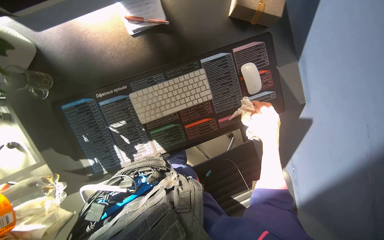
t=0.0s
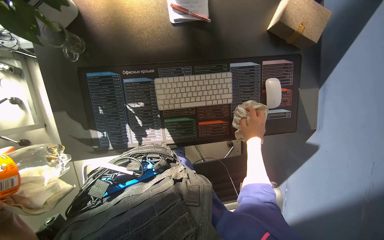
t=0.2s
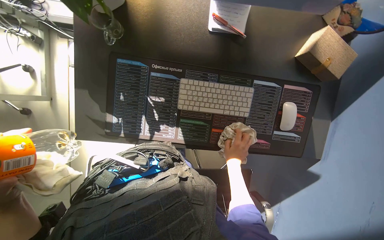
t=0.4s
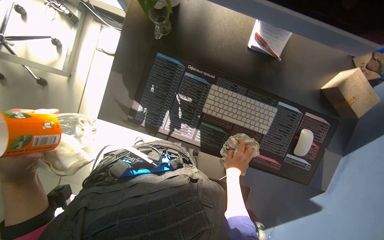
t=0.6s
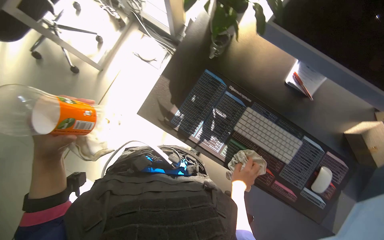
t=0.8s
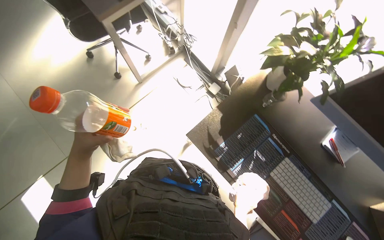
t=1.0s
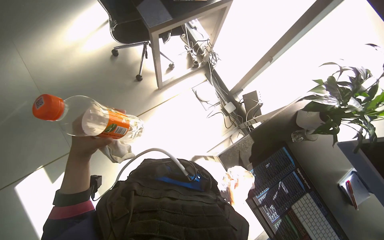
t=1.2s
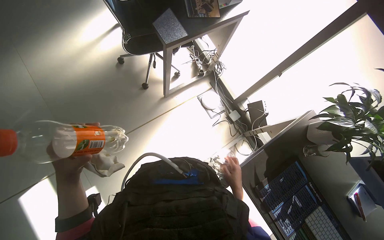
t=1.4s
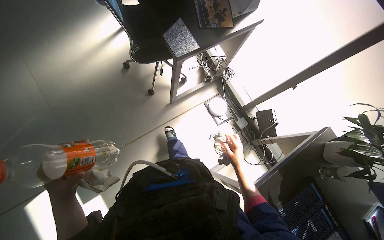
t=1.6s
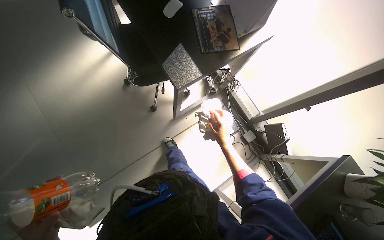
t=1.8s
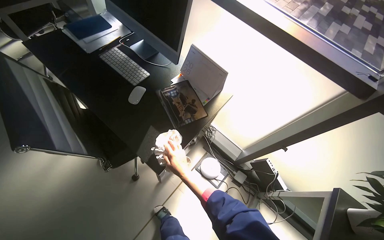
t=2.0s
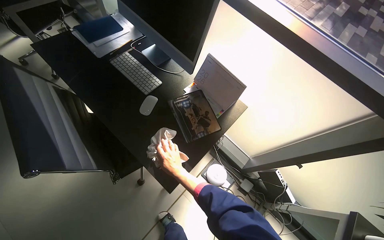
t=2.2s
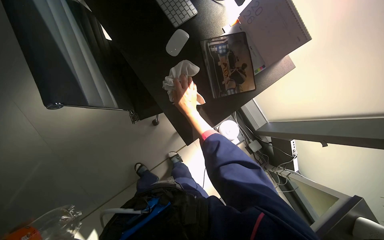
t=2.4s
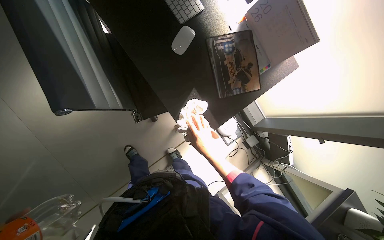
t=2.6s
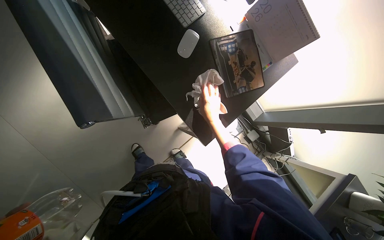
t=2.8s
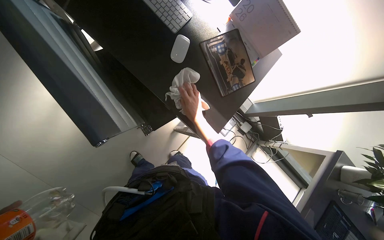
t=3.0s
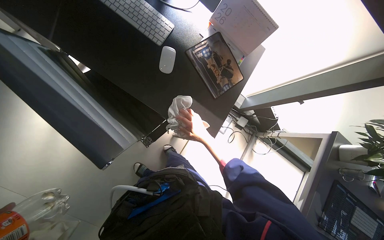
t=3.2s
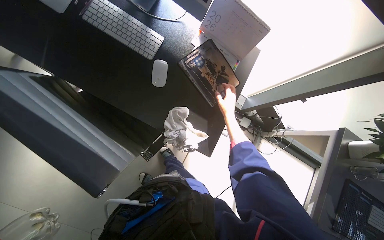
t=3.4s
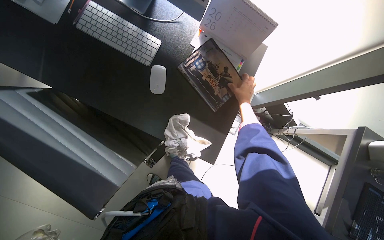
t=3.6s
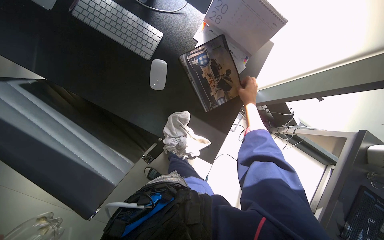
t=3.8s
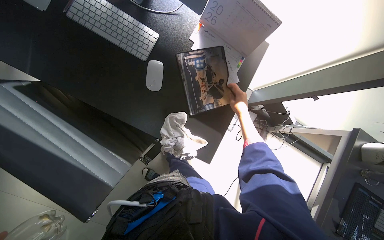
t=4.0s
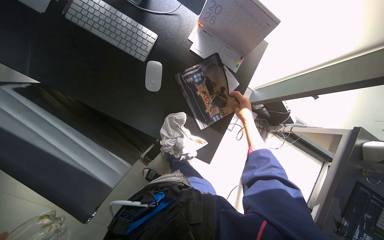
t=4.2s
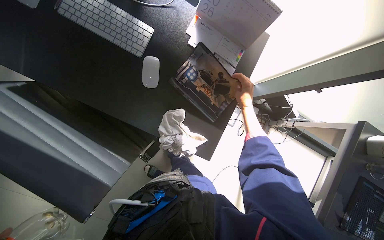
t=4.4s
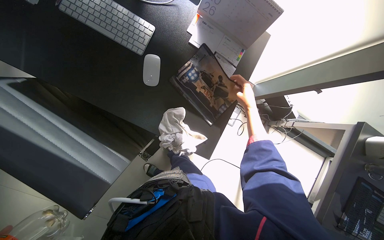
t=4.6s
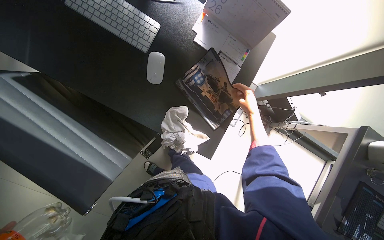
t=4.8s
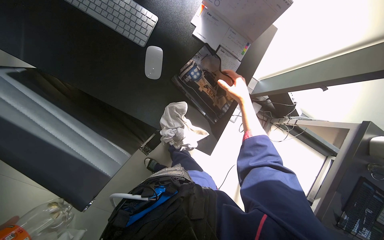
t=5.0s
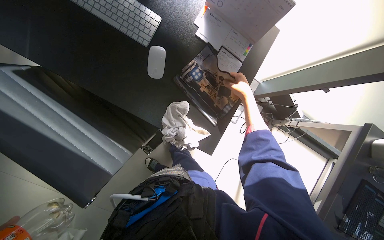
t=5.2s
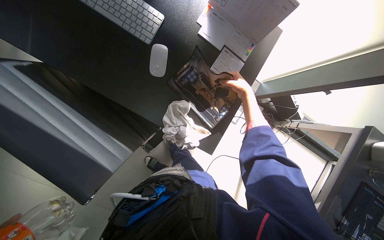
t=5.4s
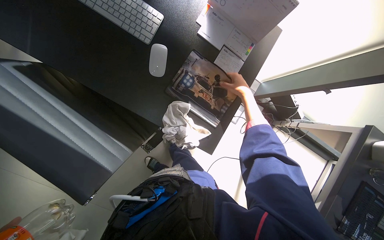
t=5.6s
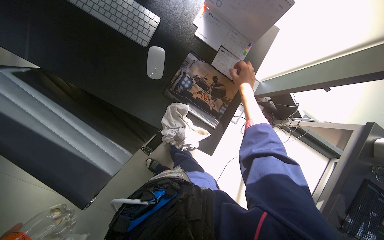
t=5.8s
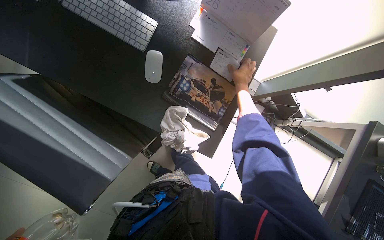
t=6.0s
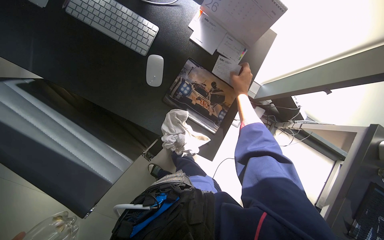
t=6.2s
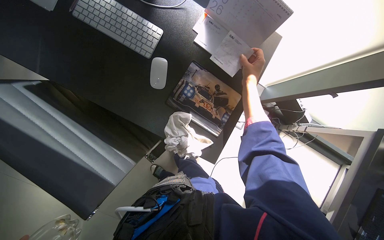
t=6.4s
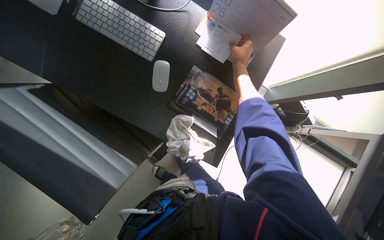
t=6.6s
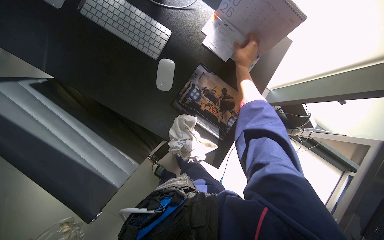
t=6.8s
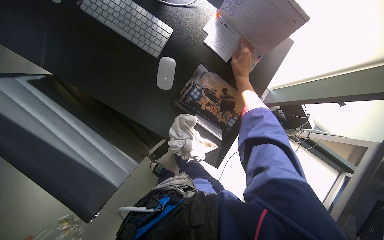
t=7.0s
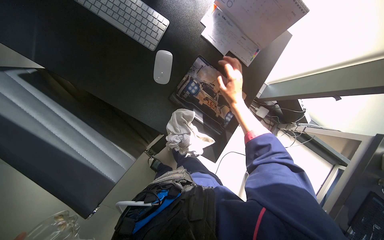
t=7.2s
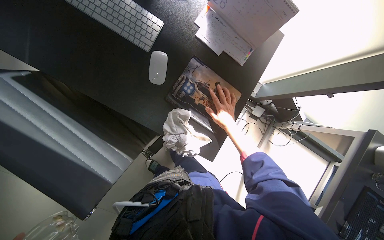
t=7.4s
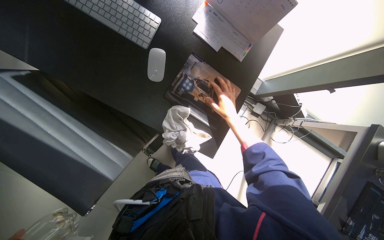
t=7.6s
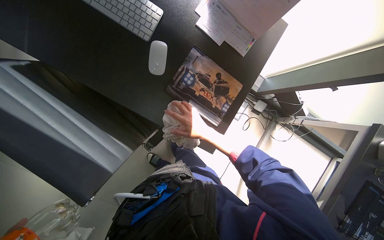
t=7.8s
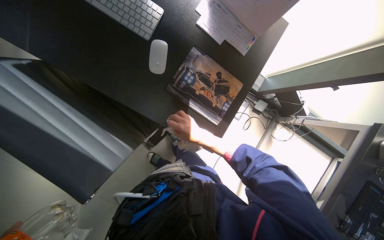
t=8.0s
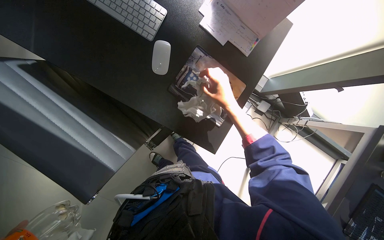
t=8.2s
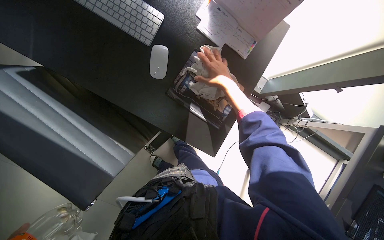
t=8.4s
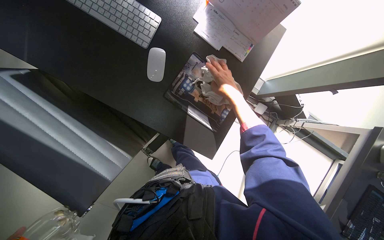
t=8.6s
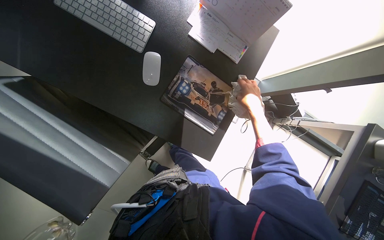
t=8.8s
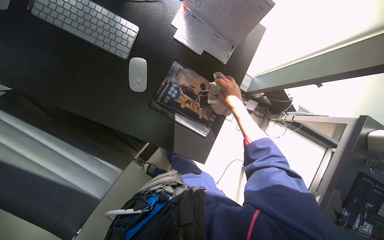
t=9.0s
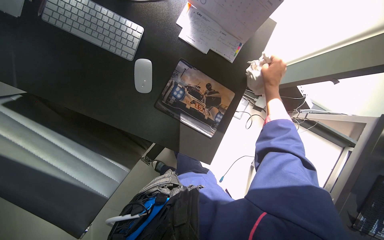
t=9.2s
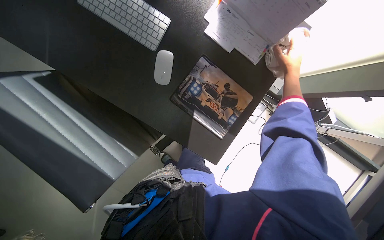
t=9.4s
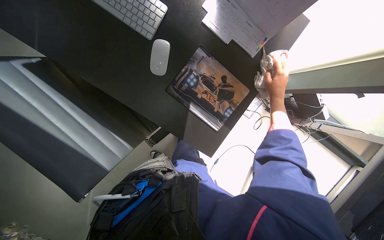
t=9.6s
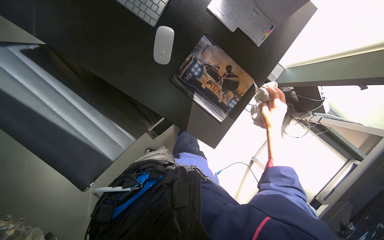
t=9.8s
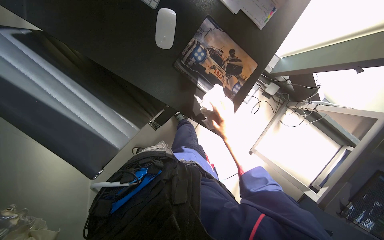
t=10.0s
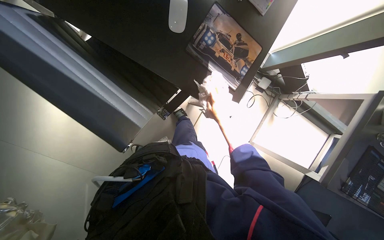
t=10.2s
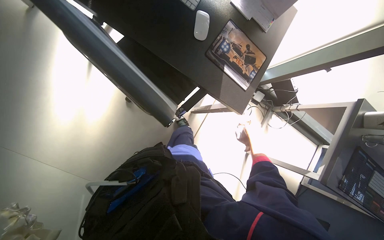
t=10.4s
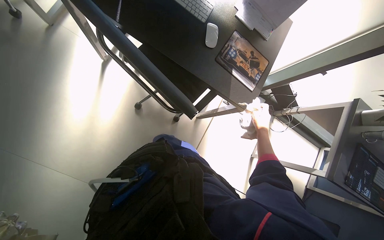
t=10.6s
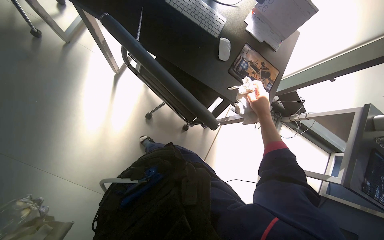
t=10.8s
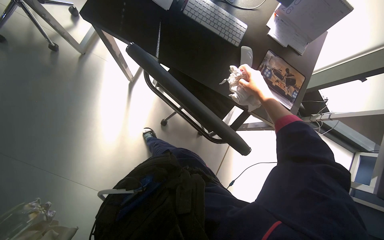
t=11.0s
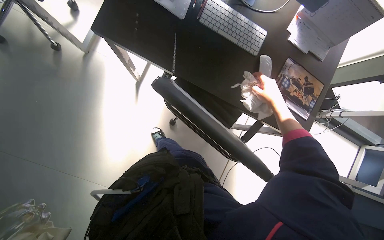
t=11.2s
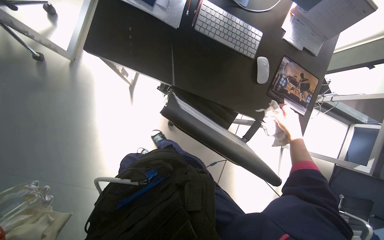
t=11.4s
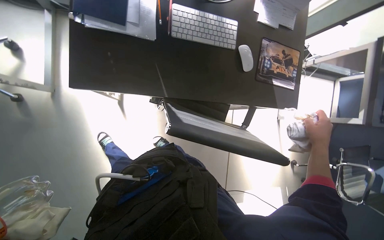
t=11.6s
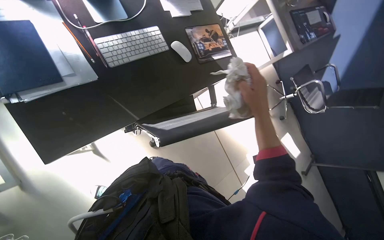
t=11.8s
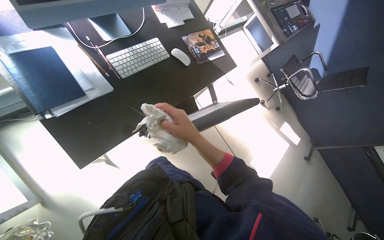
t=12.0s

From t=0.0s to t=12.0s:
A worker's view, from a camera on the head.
Job: wiping surfaces.
The whole recording: Wiping office desk. The worker wipes the surface of an office desk, moving a keyboard, mouse, and other items.
From t=0.0s to t=1.6s: The head travels about 1 m. The view tips upward by roughly 25 degrees. The scene turns some 80 degrees clockwise in the picture.
From t=1.6s to t=3.0s: The camera travels approximately 60 cm. The camera pitches downward, by about 15 degrees.
From t=3.0s to t=4.4s: The right hand travels to the right by roughly 20 cm.
From t=6.0s to t=7.6s: The right hand is displaced down the picture by roughly 10 cm.
From t=7.6s to t=9.0s: The right hand moves up and down the picture over some 20 cm, changing direction 2 times.
From t=9.0s to t=10.4s: The right hand heads down the picture, covering some 35 cm.
From t=10.4s to t=12.0s: The head travels some 60 cm. The scene rotates counterclockwise by about 65 degrees.

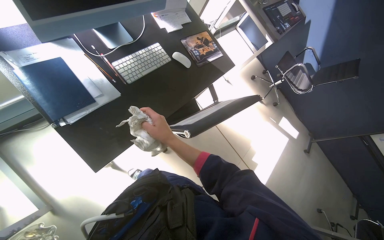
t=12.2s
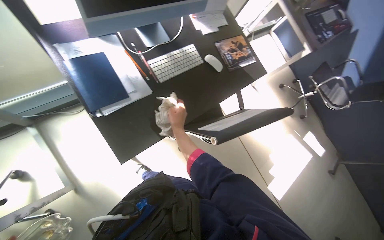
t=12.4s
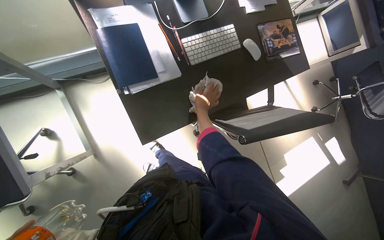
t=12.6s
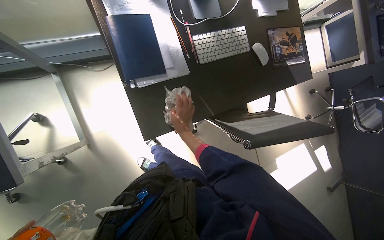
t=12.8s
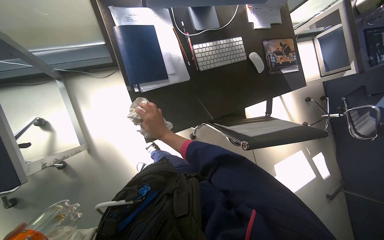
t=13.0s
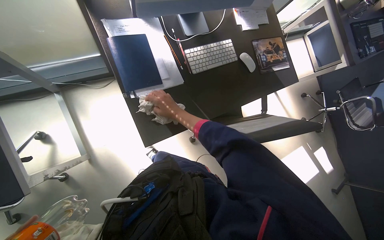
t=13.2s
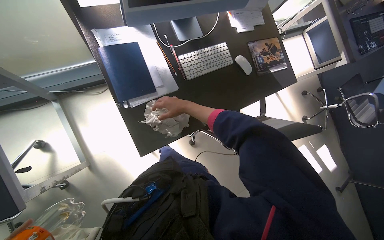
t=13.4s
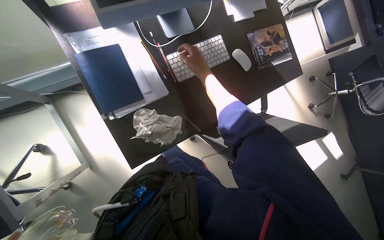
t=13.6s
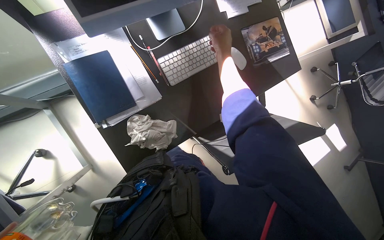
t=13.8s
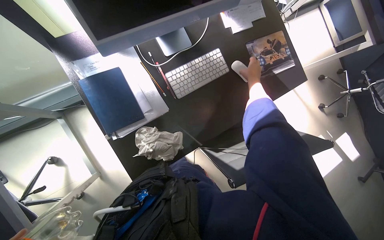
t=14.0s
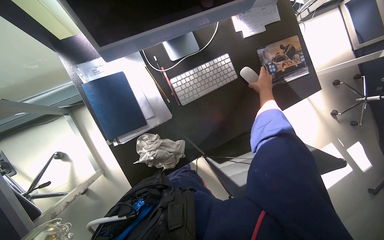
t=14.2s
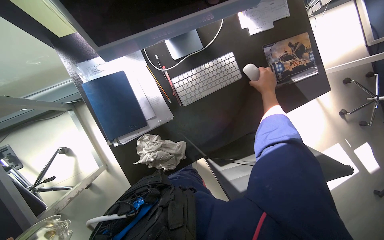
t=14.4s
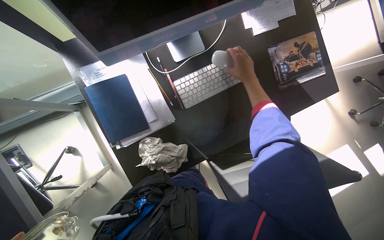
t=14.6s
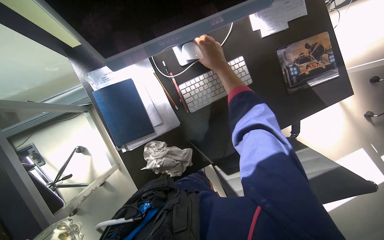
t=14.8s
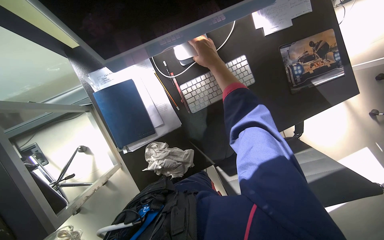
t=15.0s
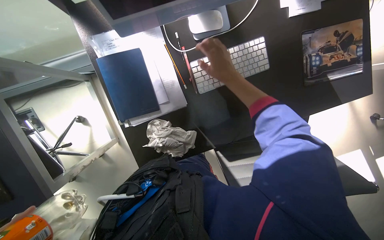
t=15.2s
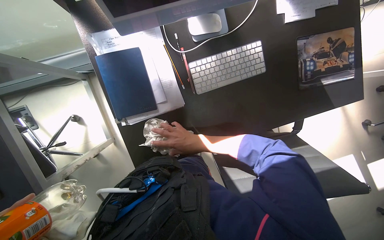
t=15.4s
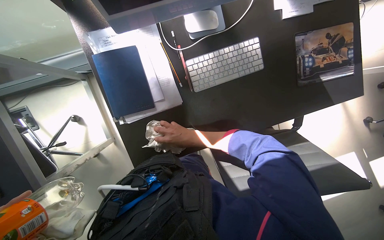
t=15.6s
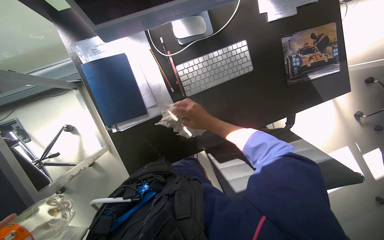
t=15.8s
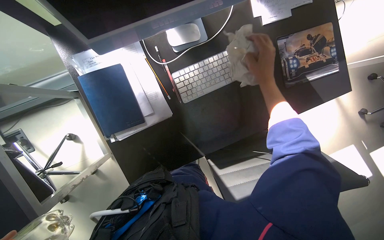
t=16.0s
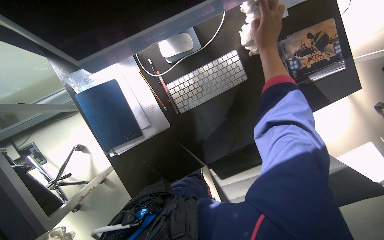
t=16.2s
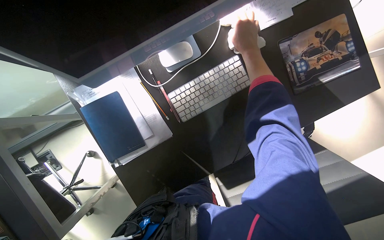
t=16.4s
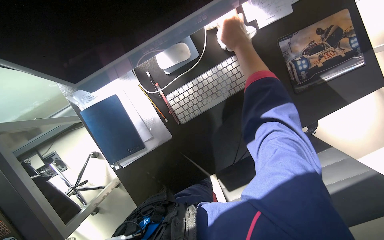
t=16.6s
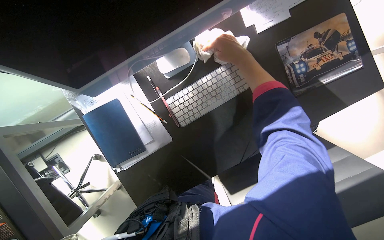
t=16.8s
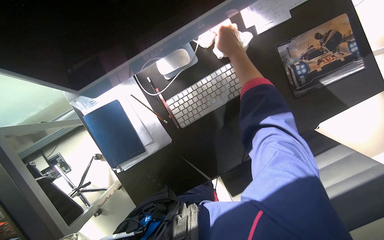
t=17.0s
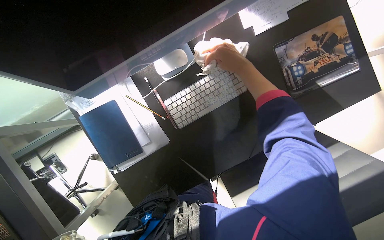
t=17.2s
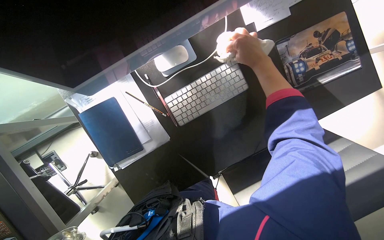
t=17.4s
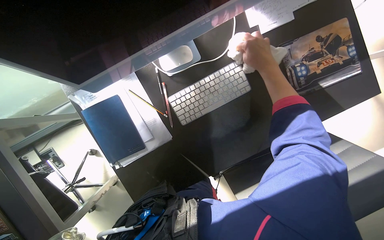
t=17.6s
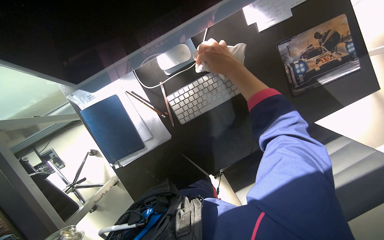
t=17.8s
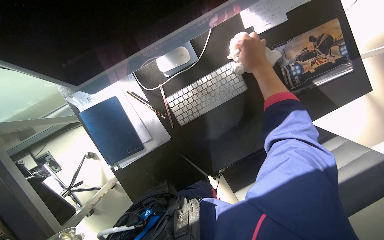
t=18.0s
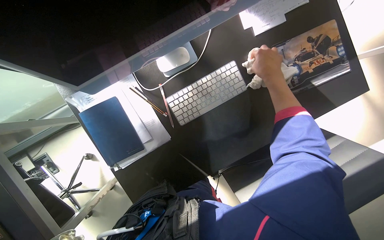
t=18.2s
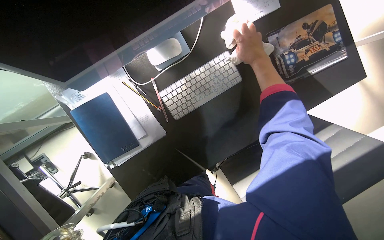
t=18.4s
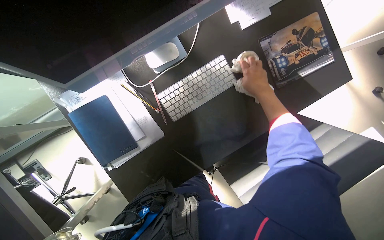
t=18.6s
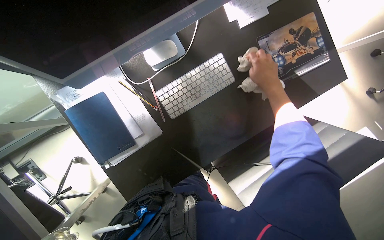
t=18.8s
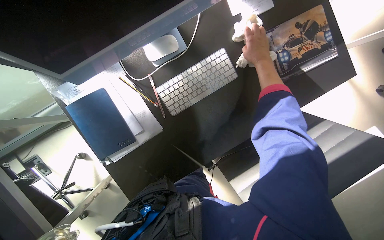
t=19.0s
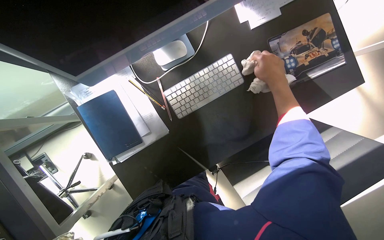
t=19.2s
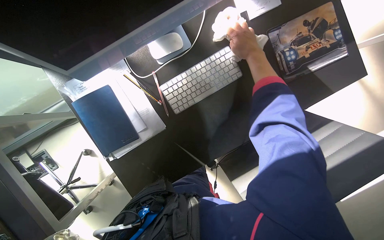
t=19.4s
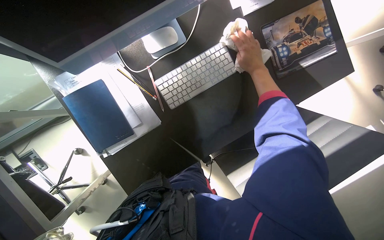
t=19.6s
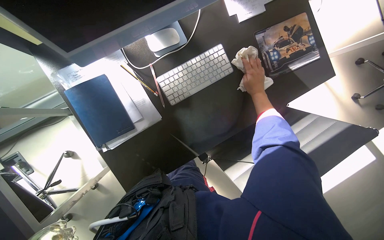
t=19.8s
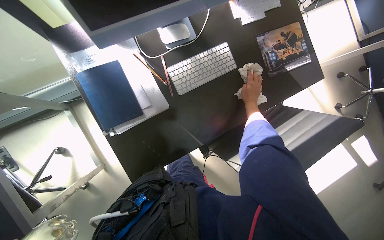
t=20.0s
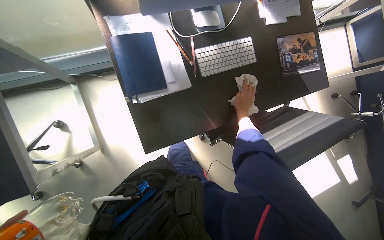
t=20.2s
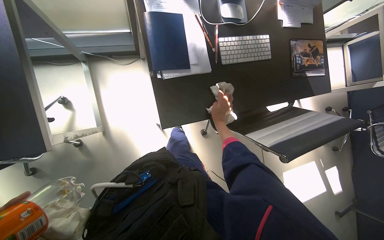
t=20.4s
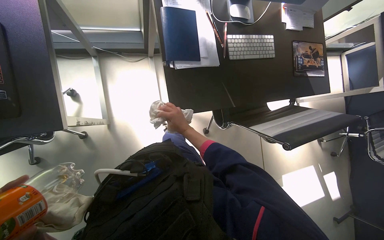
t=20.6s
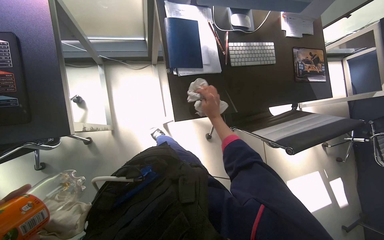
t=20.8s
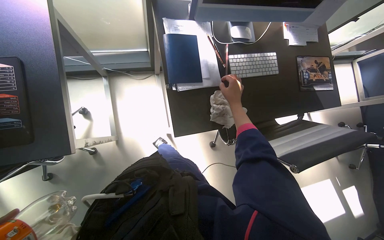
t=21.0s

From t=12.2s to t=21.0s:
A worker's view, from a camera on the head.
Job: wiping surfaces.
The whole recording: Wiping office desk. The worker wipes the surface of an office desk, moving a keyboard, mouse, and other items.
From t=12.2s to t=13.6s: The wearer looks about 20 degrees further to the left.
From t=13.6s to t=15.2s: The right hand reaches roughly 25 cm to the right, then returns.
From t=15.2s to t=16.6s: The right hand reaches roughly 20 cm down the picture, then returns.
From t=19.6s to t=21.0s: The camera is carried about 50 cm. The view tilts some 15 degrees upward.
